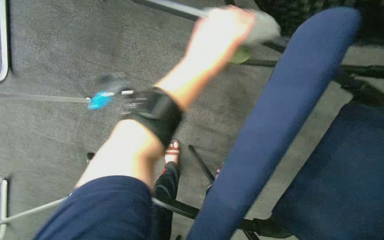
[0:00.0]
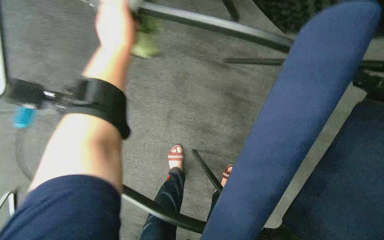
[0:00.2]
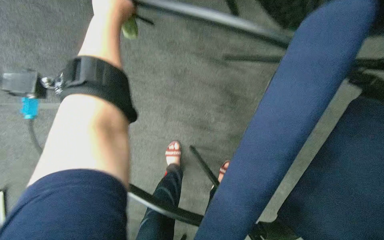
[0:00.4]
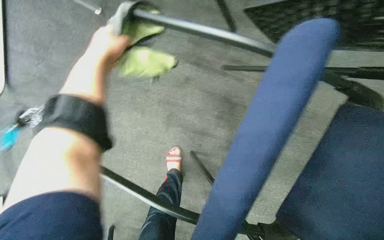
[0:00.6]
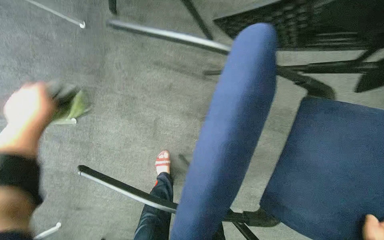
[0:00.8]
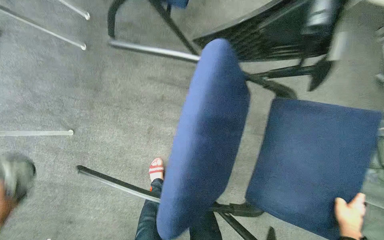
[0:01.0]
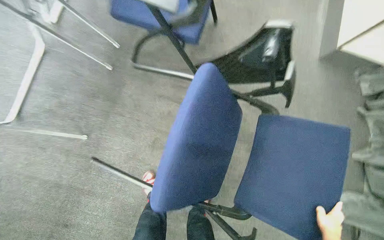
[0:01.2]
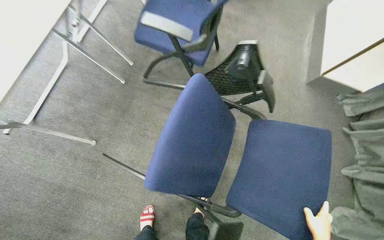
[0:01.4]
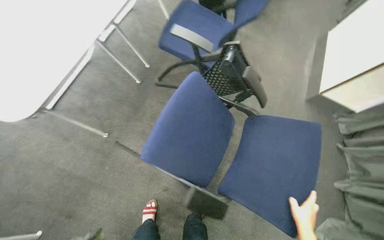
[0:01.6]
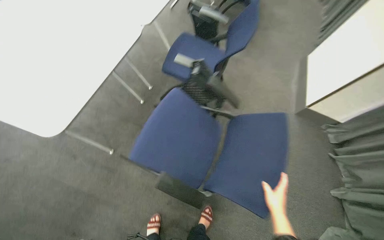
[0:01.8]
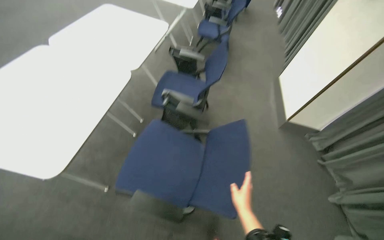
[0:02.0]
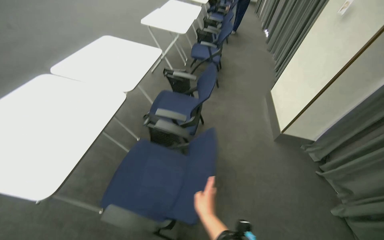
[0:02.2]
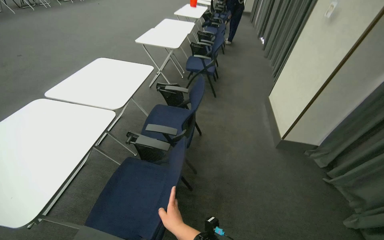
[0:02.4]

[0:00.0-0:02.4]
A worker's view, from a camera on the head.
Job: wiping surfaces.
The whole recording: Wiping conference room chairs. The worker wipes the blue chairs in the conference room with a cloth.
0:00.0 to 0:01.2: The camera pitches upward, by about 20 degrees.
0:01.2 to 0:02.4: The wearer moves about 50 cm. The view tilts about 35 degrees upward.

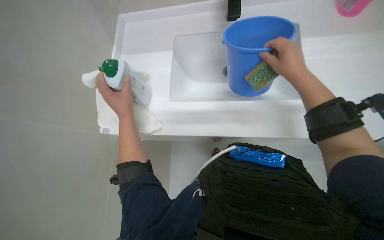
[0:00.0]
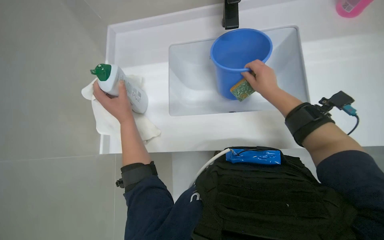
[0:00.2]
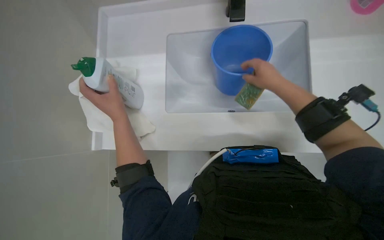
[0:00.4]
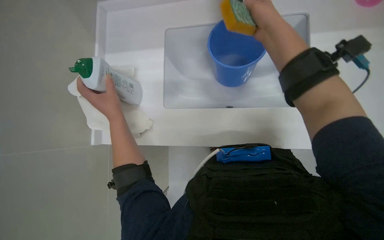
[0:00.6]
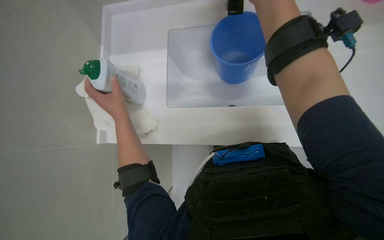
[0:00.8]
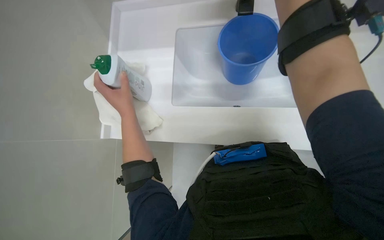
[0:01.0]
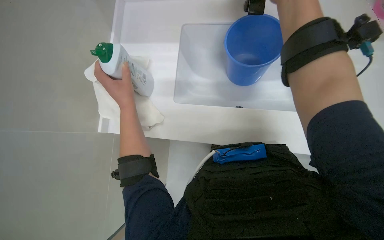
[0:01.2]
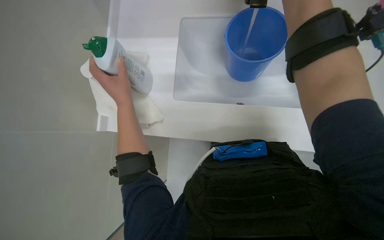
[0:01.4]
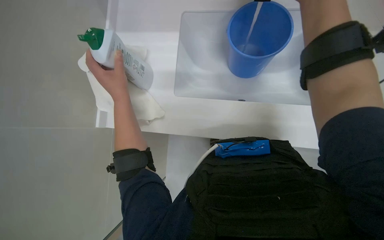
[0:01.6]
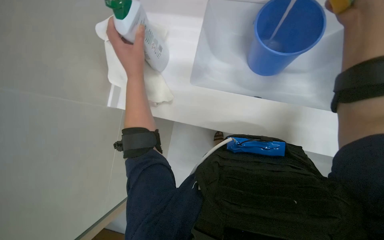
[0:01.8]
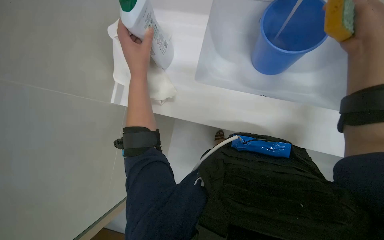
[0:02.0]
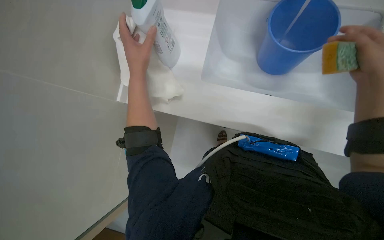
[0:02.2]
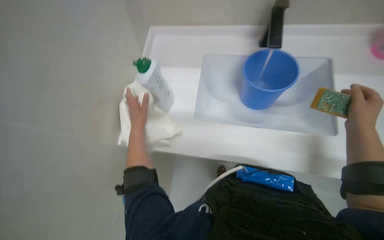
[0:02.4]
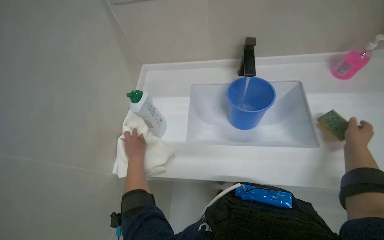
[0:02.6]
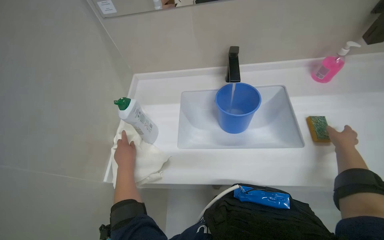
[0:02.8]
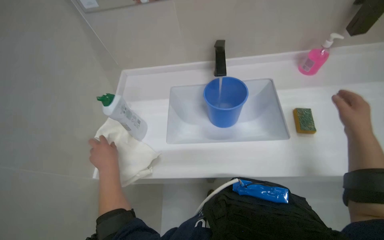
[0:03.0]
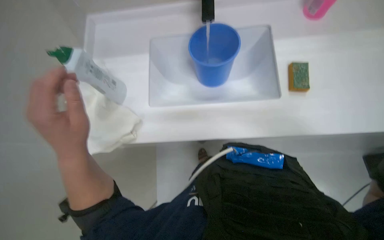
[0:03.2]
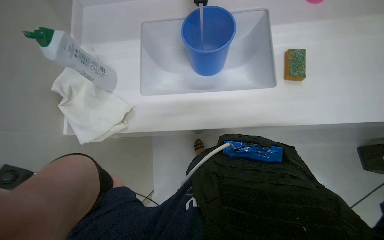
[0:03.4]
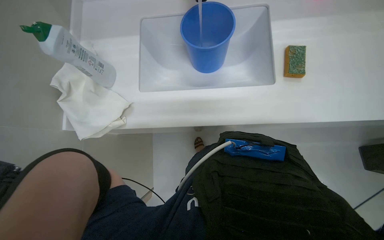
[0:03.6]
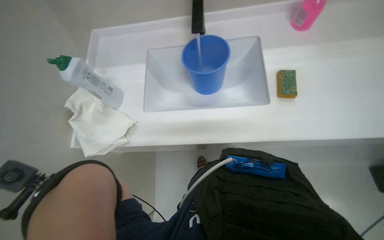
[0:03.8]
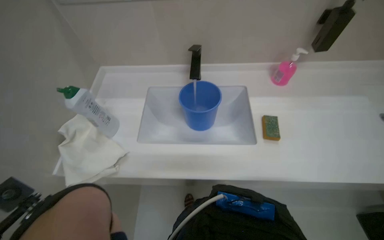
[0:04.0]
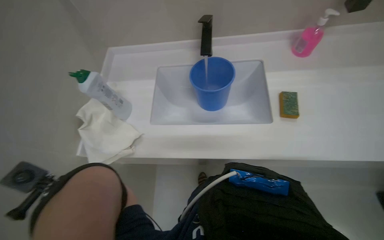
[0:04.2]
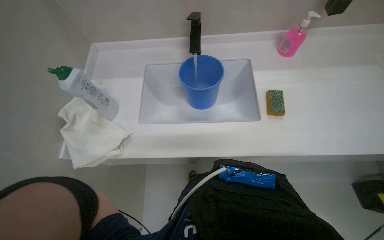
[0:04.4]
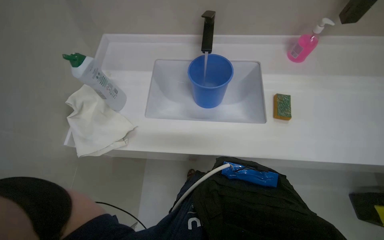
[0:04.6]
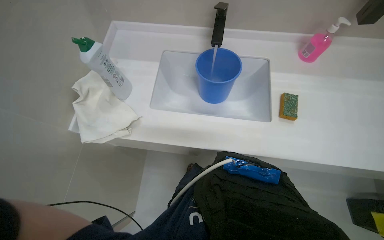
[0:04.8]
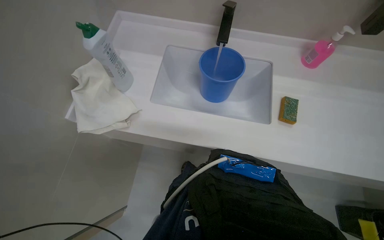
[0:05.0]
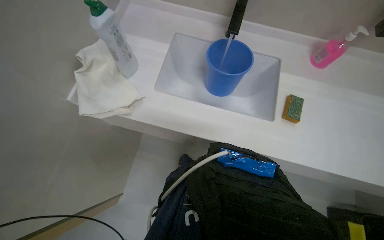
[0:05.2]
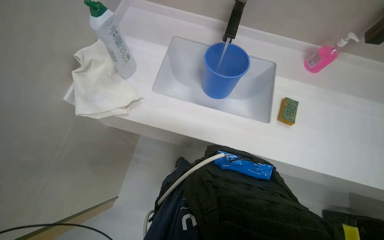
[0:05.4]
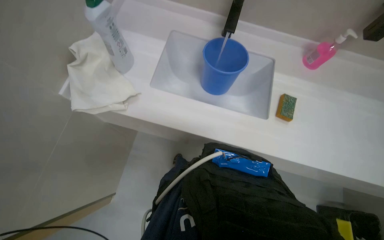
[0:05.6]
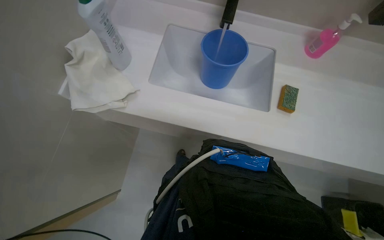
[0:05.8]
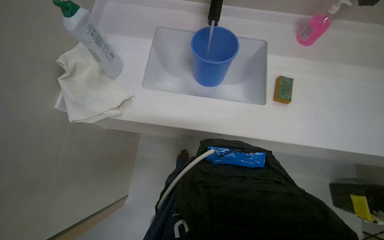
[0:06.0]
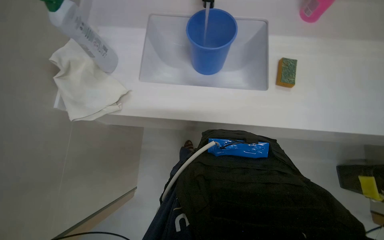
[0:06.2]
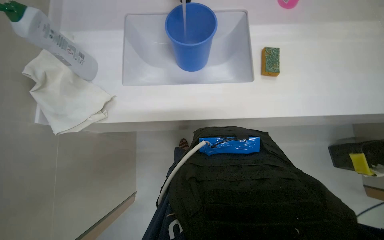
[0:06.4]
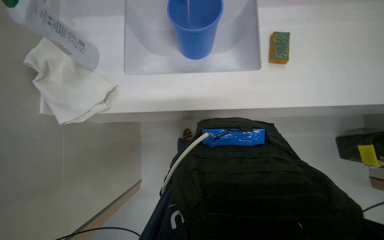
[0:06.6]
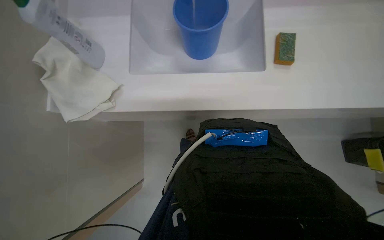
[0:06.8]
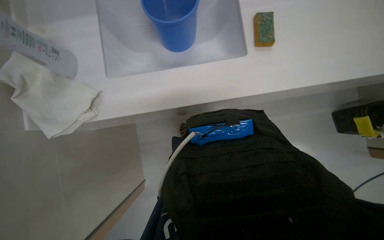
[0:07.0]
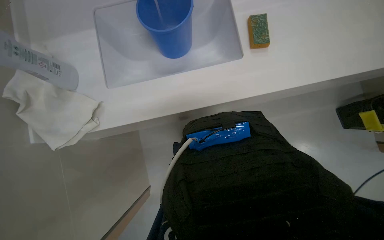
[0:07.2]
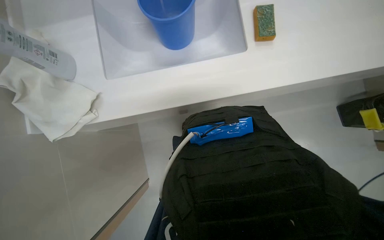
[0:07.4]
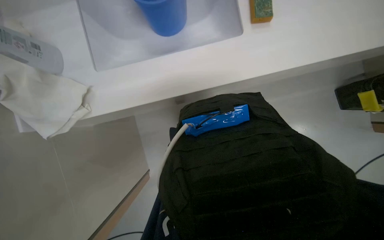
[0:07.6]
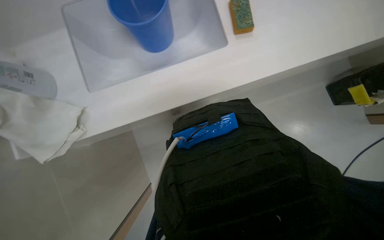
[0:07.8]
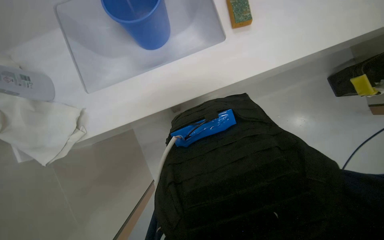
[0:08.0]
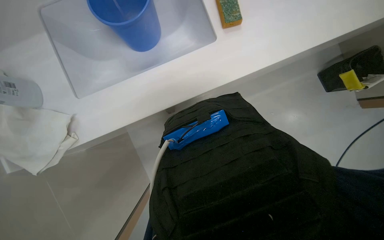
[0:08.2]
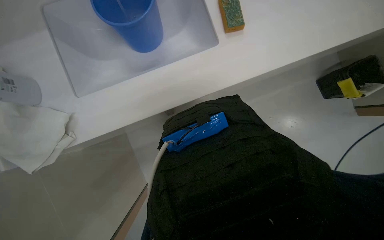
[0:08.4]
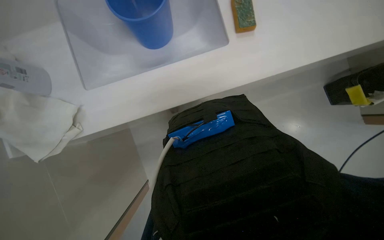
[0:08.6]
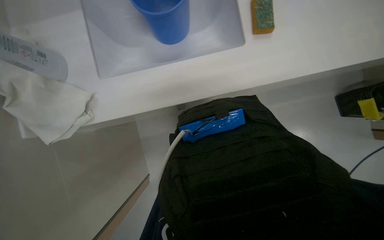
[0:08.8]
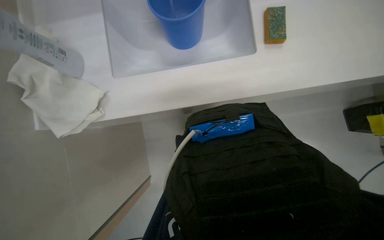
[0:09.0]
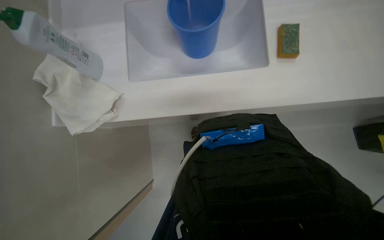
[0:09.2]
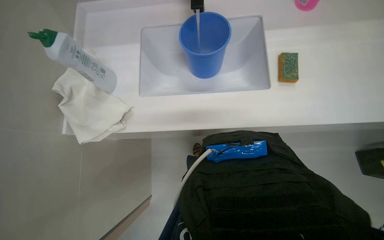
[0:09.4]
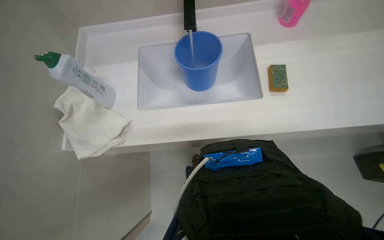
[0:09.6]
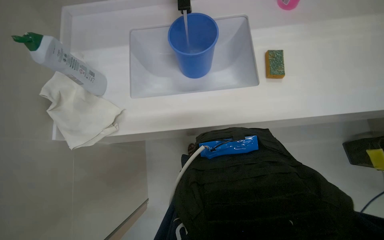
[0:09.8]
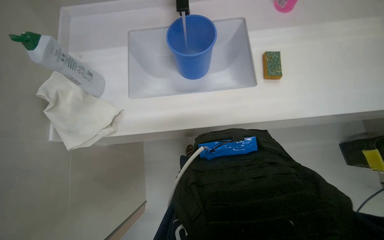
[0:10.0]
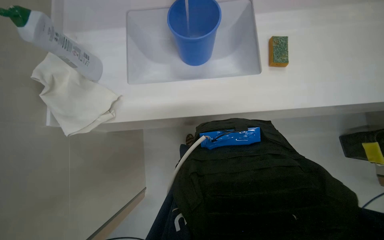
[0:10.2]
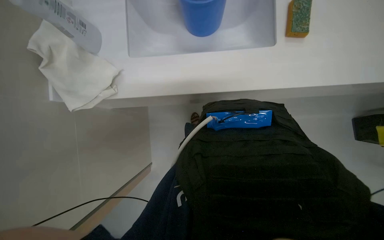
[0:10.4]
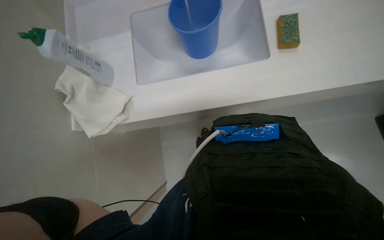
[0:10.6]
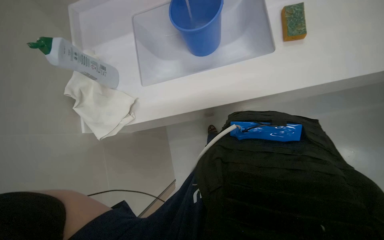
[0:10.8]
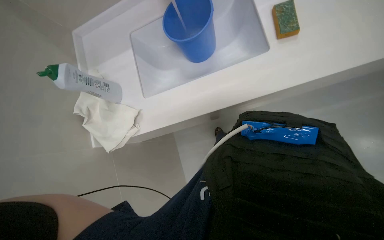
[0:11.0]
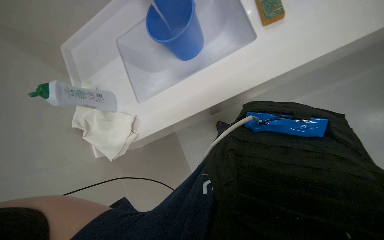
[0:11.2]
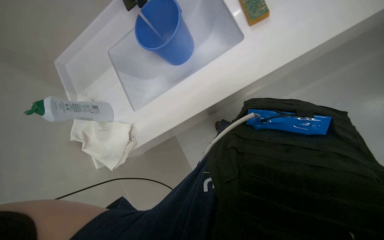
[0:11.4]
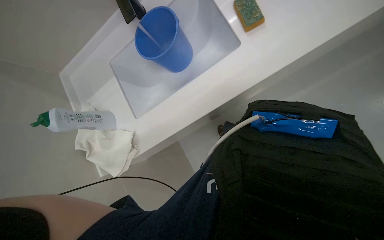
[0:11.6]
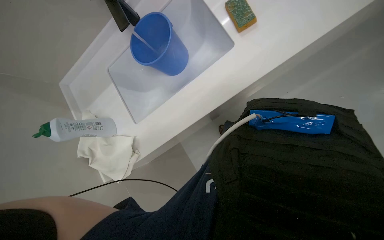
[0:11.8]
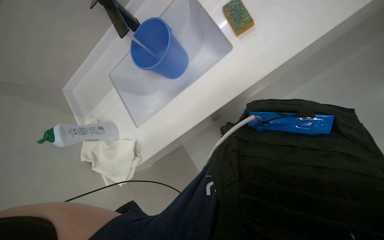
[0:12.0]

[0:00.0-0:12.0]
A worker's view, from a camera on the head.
Job: preparing cleaning supplies.
The whole recording: Preparing cleaning solution. The worker fills a blue bucket with water from the faucet and adds soap.
0:01.6 to 0:03.0: The camera pitches upward, by roughly 30 degrees.
0:06.0 to 0:07.6: The camera pitches downward, by about 20 degrees.
0:10.4 to 0:12.0: Everything in view rotates approximately 35 degrees counterclockwise.

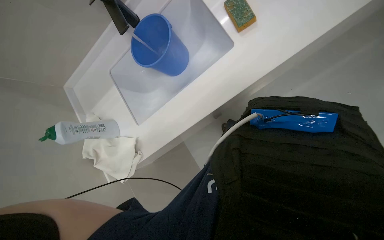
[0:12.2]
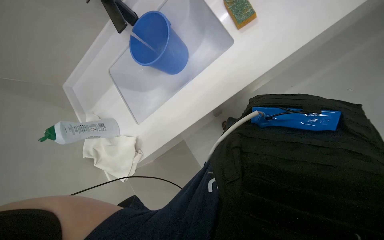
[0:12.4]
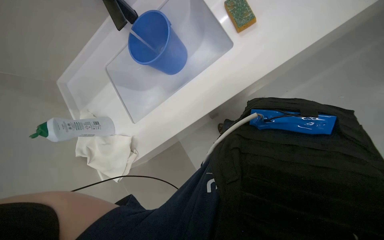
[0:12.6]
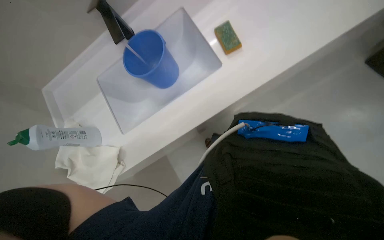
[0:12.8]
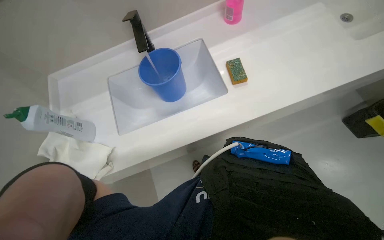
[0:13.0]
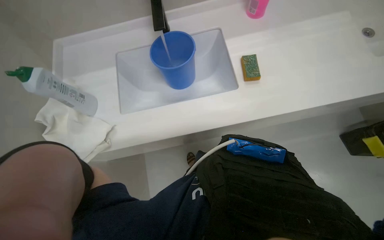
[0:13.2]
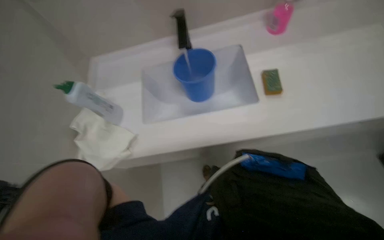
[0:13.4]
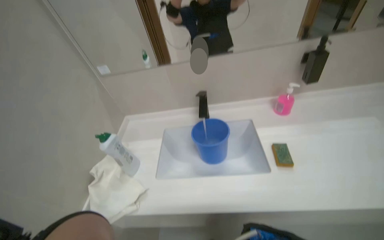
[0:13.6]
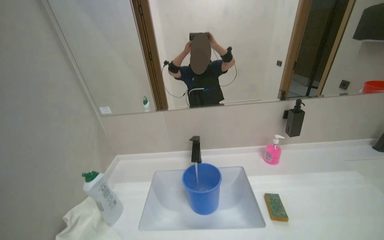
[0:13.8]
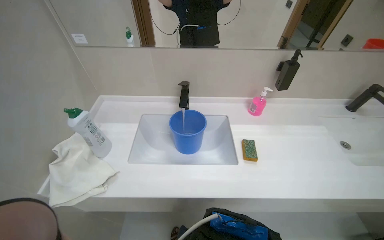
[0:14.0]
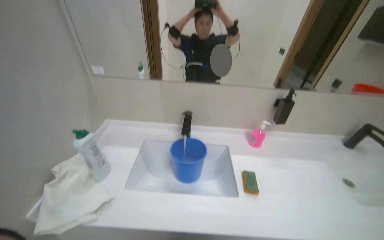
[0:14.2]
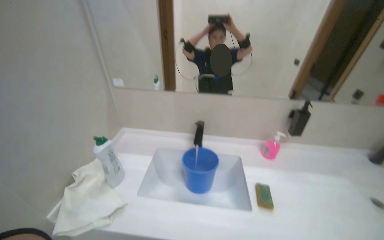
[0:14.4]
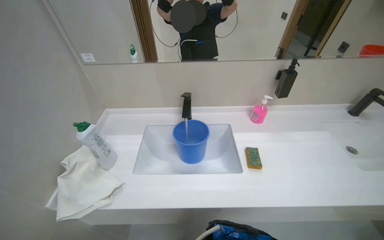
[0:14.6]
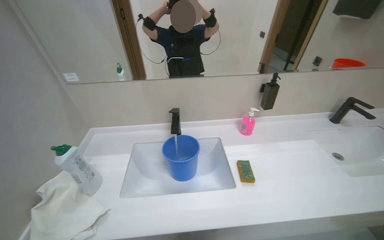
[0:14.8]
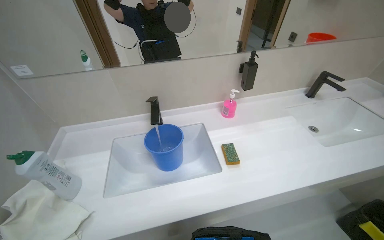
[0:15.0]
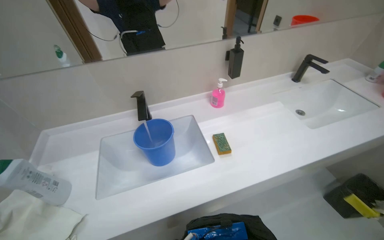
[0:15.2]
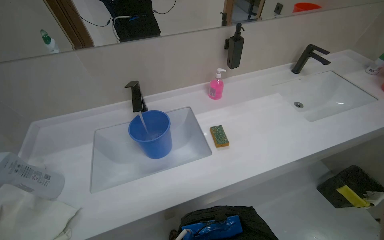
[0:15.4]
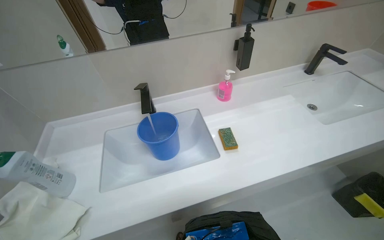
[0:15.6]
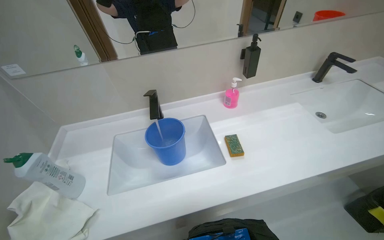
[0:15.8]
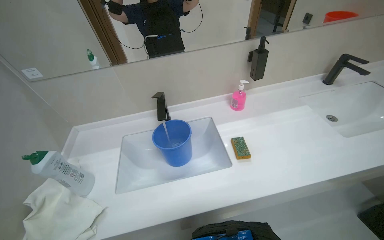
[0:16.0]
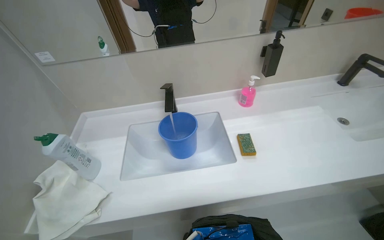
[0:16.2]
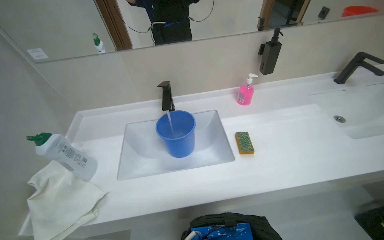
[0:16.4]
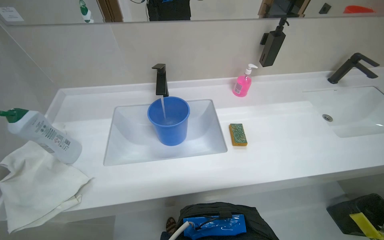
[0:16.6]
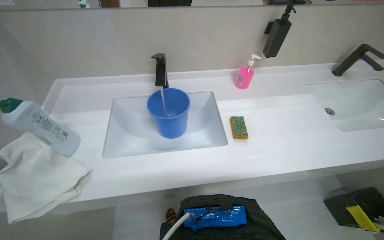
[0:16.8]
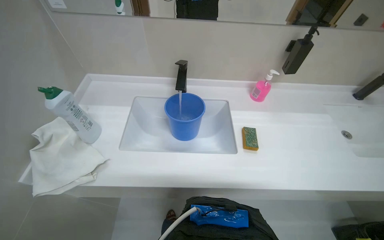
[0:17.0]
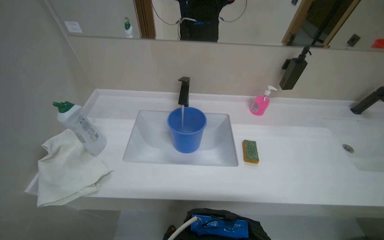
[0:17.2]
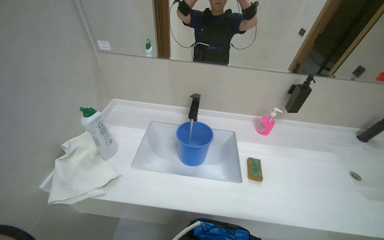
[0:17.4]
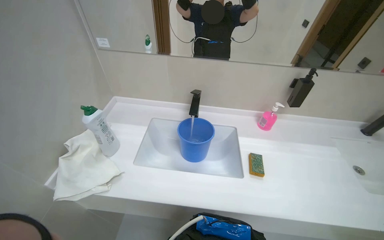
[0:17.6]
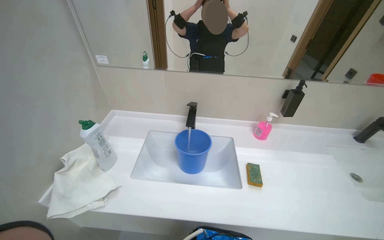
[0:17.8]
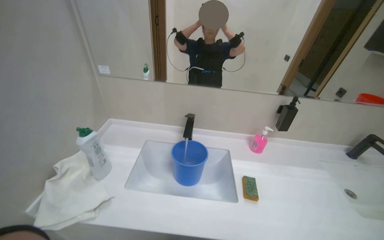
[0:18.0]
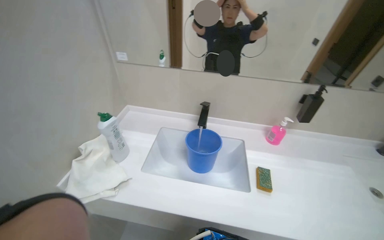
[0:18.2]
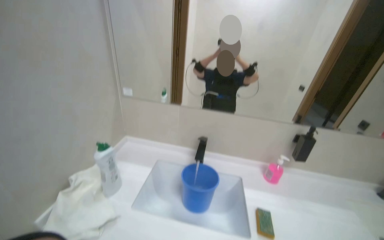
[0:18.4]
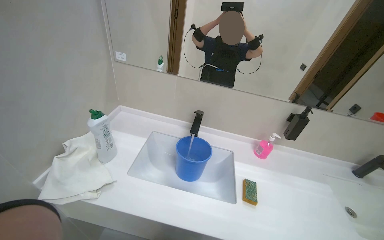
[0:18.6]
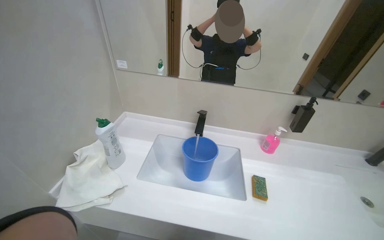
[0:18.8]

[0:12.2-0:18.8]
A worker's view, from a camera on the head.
Job: preparing cleaning supplies.
The whole recording: Preparing cleaning solution. The worker fills a blue bucket with water from the faucet and adds soap.
0:12.2 to 0:13.8: The wearer looks approximately 55 degrees further upward. The scene turns about 35 degrees clockwise in the picture.
0:13.8 to 0:15.4: The wearer's head swings approximately 20 degrees to the right. The view tilts roughly 25 degrees downward.
